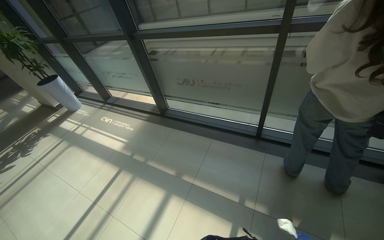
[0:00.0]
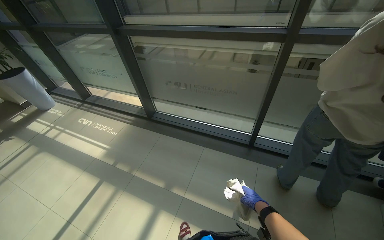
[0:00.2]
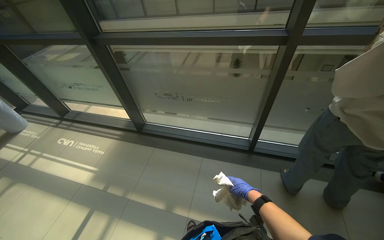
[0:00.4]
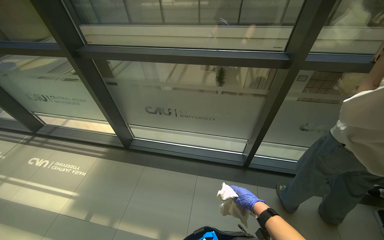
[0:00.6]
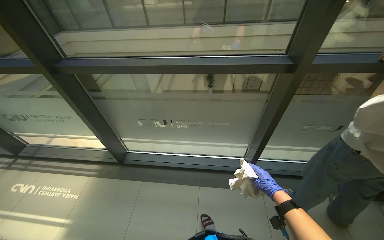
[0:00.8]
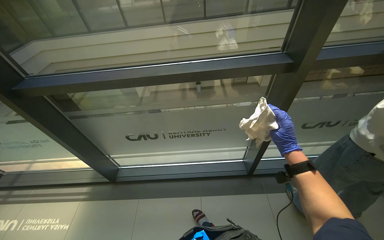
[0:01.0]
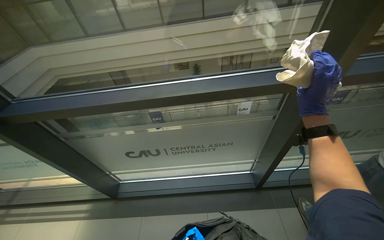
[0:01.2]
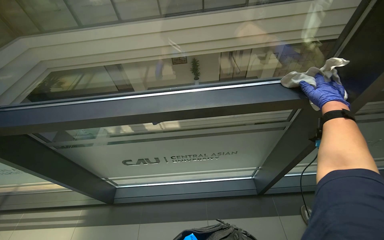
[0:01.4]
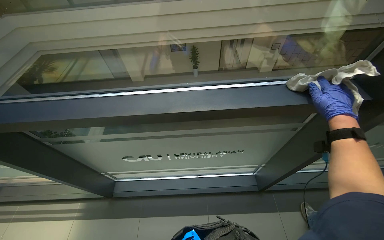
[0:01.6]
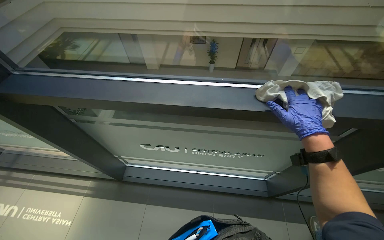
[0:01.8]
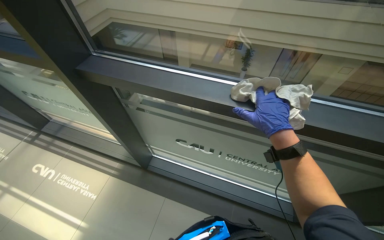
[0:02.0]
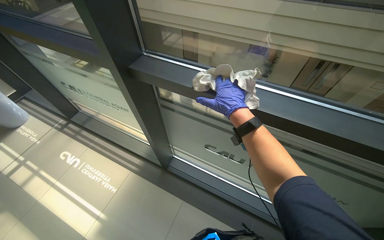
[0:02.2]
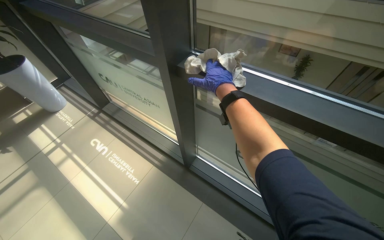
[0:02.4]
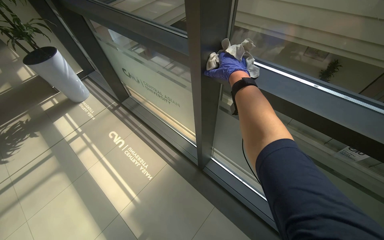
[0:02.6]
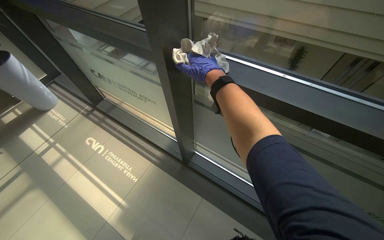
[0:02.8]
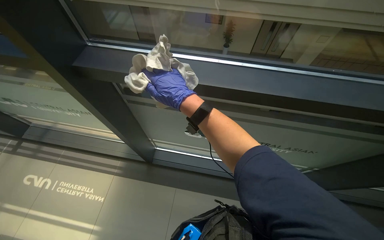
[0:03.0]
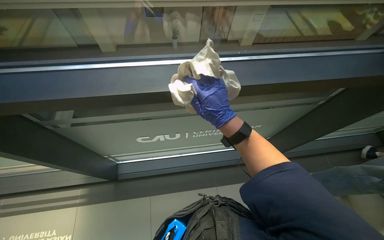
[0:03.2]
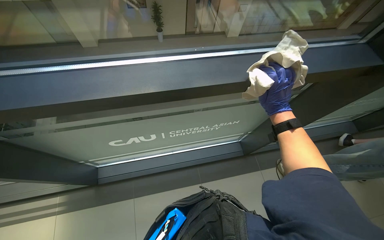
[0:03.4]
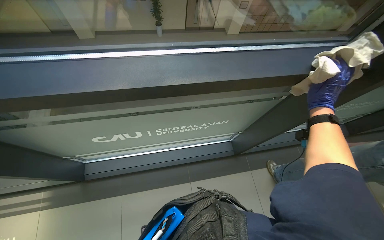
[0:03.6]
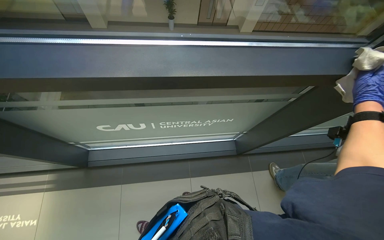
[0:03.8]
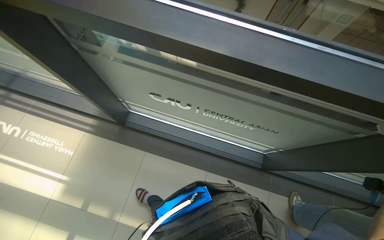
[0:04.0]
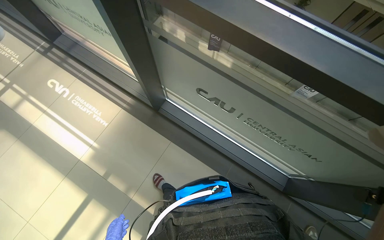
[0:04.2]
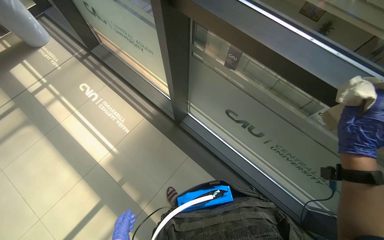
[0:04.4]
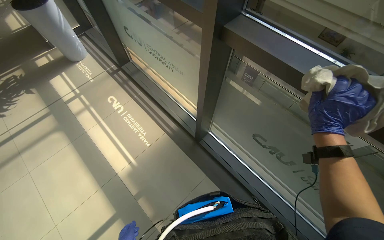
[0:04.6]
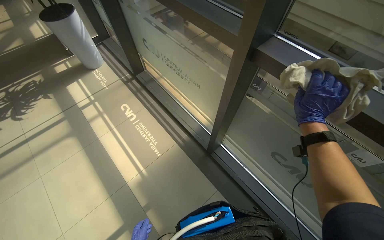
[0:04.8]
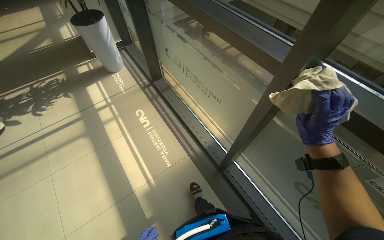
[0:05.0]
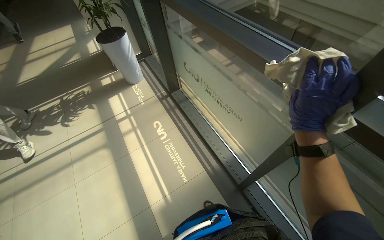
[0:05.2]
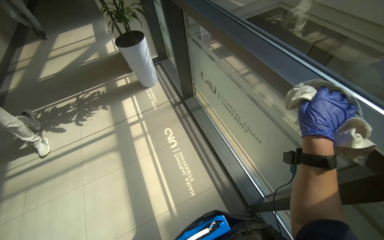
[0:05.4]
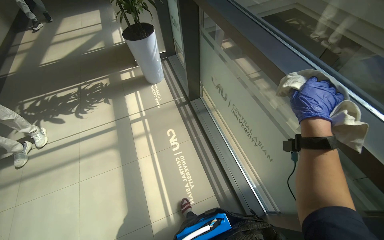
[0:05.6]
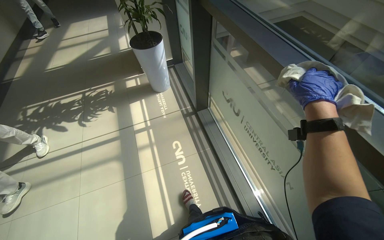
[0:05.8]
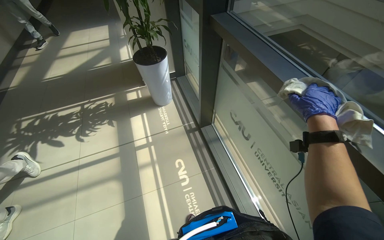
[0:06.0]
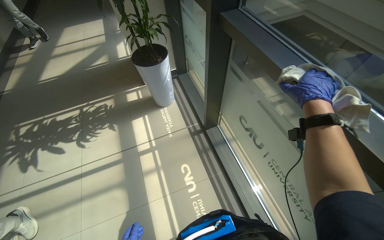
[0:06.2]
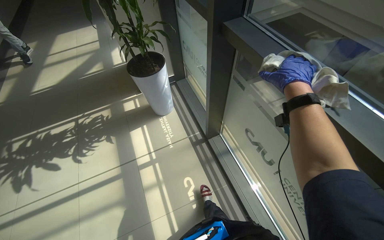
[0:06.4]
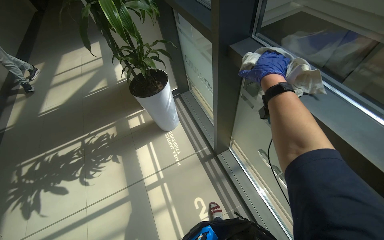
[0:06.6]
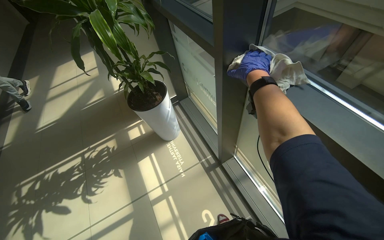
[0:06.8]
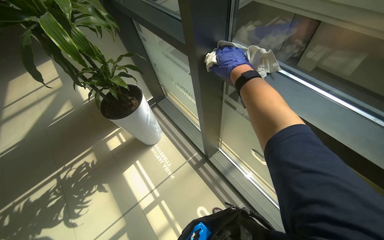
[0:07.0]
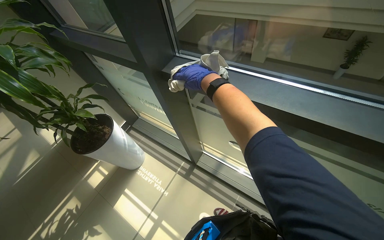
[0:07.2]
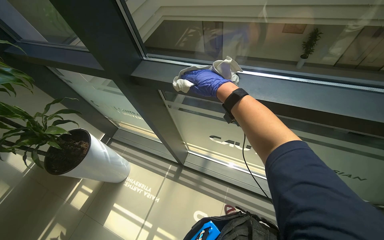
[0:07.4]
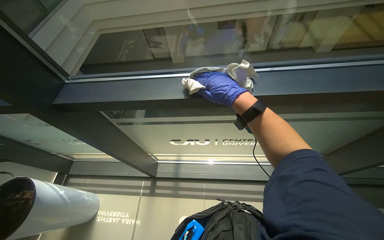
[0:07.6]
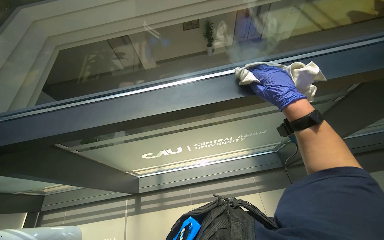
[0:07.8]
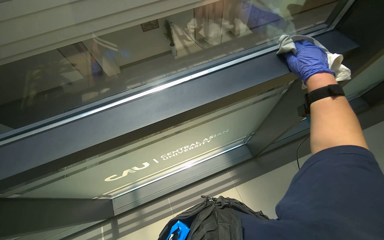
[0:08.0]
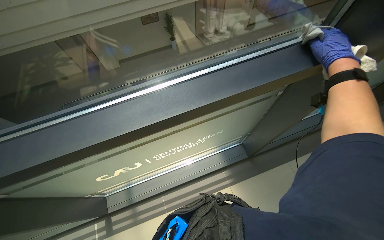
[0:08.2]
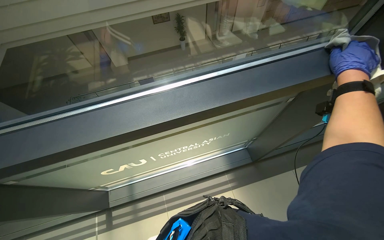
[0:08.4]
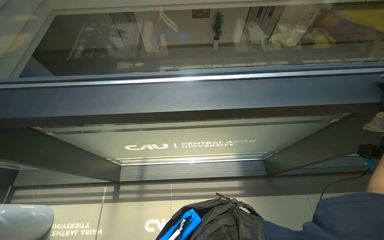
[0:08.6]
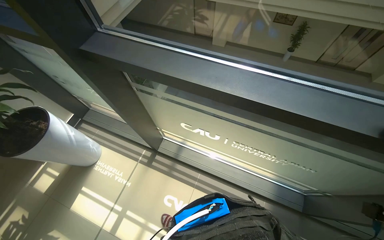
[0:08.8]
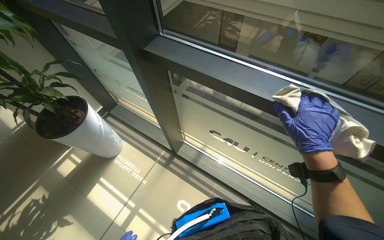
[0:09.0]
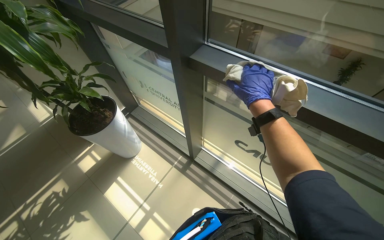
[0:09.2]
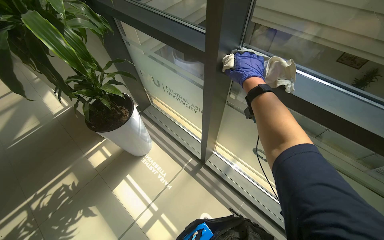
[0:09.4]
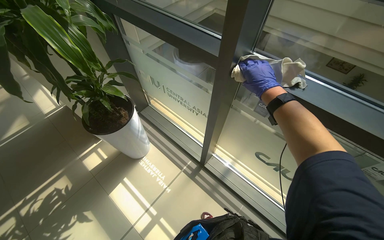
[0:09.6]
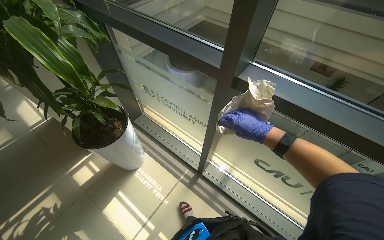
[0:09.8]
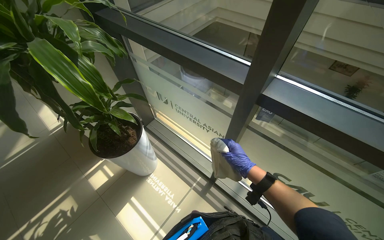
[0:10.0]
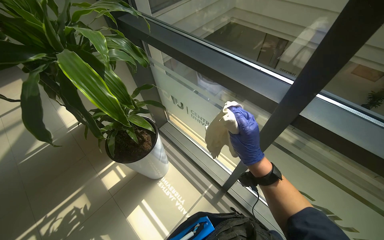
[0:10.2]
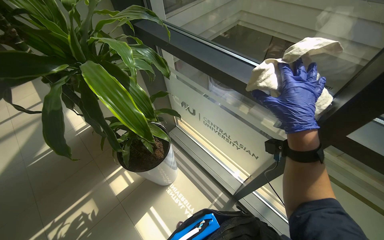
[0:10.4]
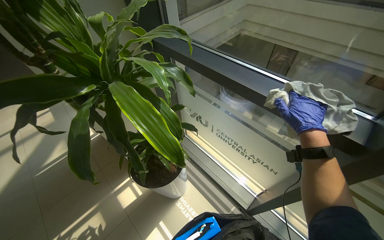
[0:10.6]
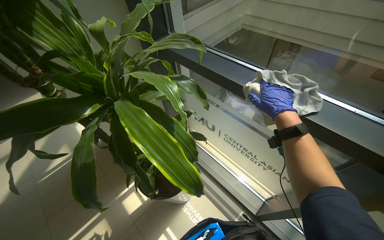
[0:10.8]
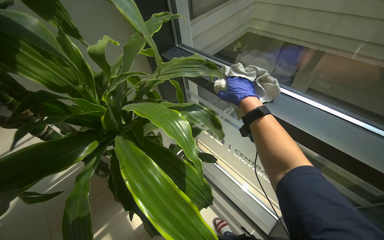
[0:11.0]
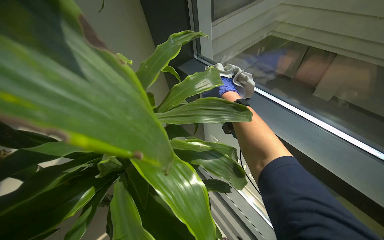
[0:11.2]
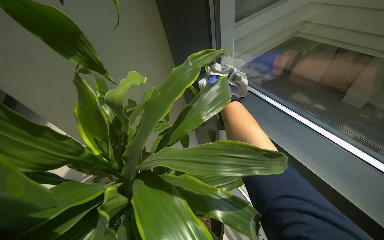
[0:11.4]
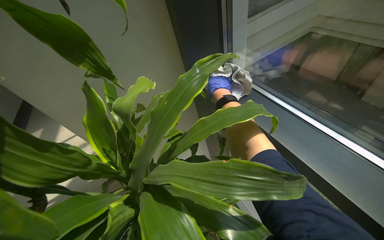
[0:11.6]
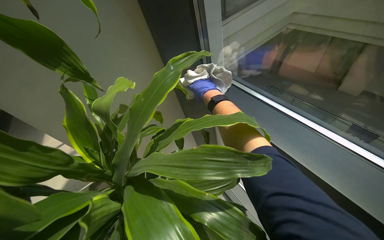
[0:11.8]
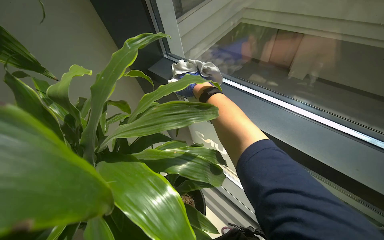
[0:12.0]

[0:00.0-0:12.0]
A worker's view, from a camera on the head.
Job: wiping surfaces.
The whole recording: Wiping window frames. The worker wipes the window frames with a cloth.
0:00.0 to 0:01.6: The head travels about 1 m. The head turns to the right by some 30 degrees.
0:01.6 to 0:03.0: The camera is carried approximately 50 cm.
0:03.0 to 0:04.4: The head turns to the left by about 45 degrees.
0:04.4 to 0:06.0: The camera travels roughly 90 cm. The wearer's head swings approximately 30 degrees to the left. The camera pitches upward, by about 15 degrees.
0:06.0 to 0:07.6: The wearer looks some 70 degrees further to the right.
0:07.6 to 0:09.0: The scene turns roughly 25 degrees clockwise in the picture.
0:09.0 to 0:10.4: The wearer moves roughly 50 cm.
0:10.4 to 0:12.0: The right hand goes some 50 cm up the picture, farther from the camera and to the left.

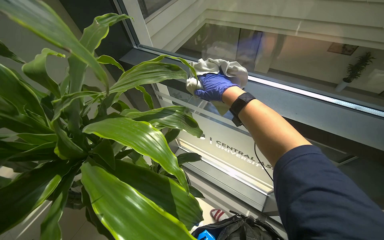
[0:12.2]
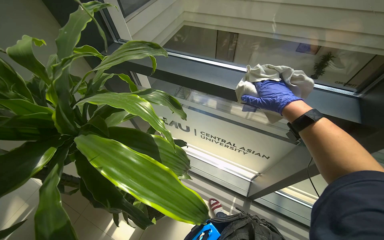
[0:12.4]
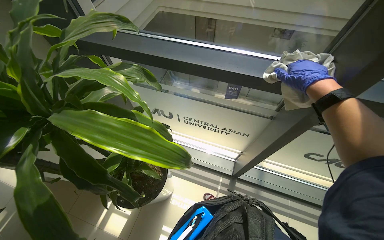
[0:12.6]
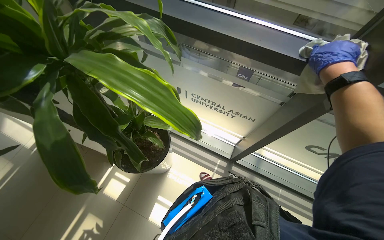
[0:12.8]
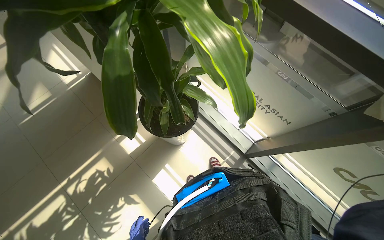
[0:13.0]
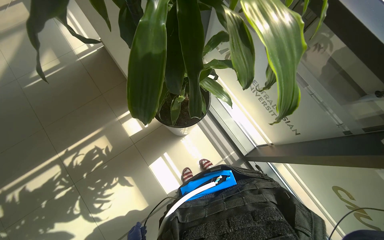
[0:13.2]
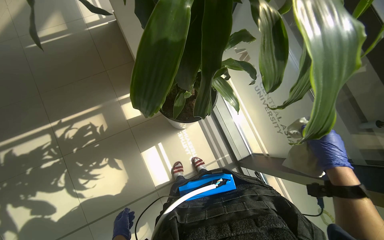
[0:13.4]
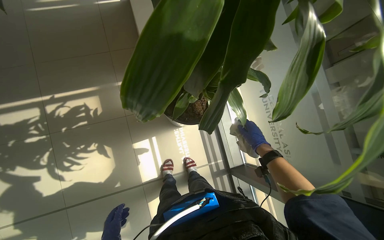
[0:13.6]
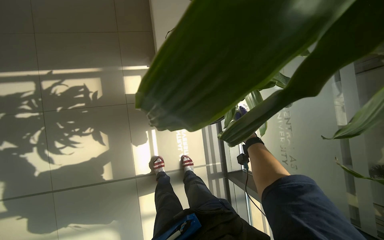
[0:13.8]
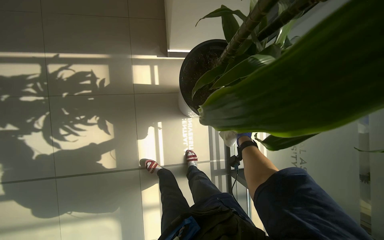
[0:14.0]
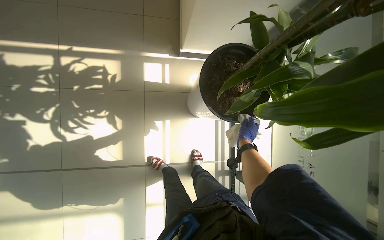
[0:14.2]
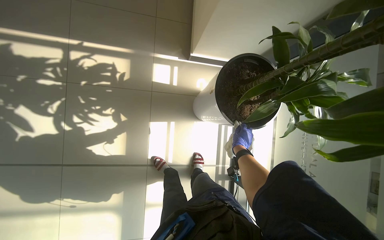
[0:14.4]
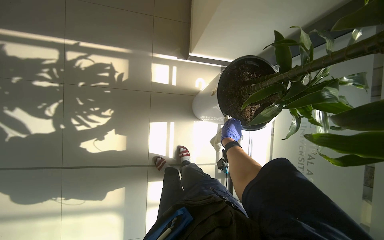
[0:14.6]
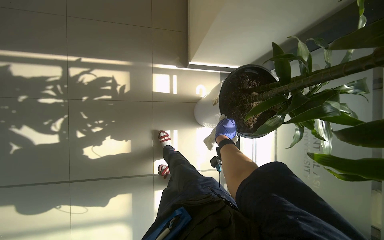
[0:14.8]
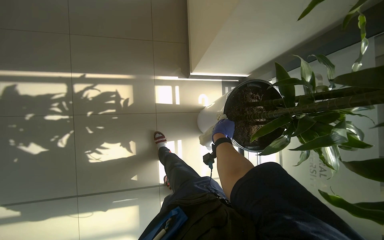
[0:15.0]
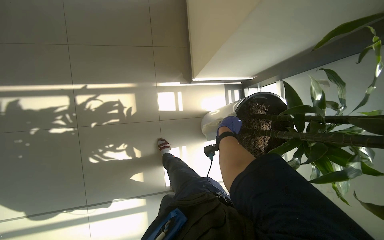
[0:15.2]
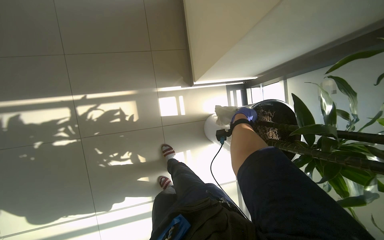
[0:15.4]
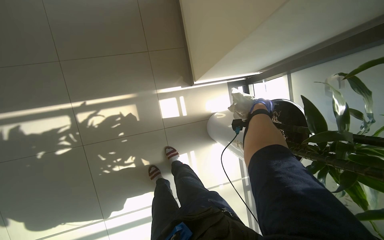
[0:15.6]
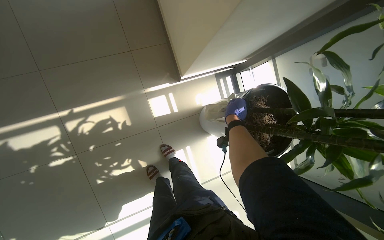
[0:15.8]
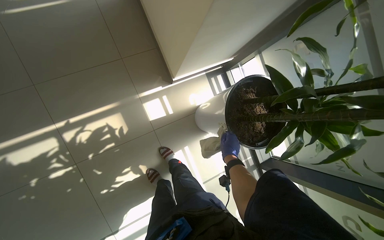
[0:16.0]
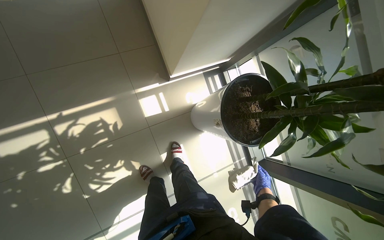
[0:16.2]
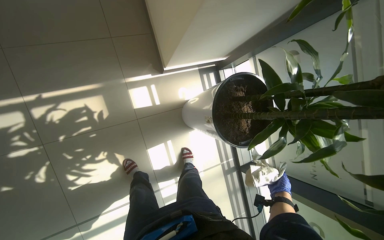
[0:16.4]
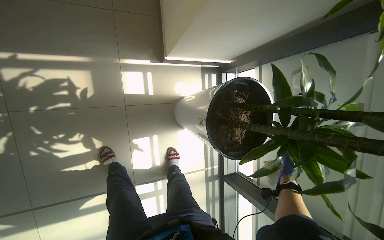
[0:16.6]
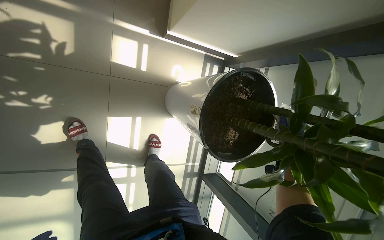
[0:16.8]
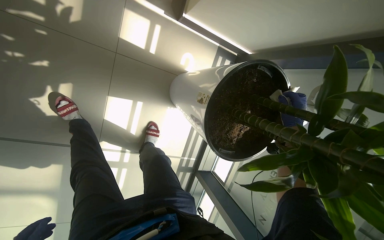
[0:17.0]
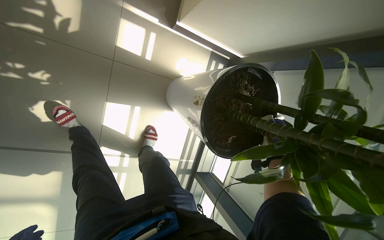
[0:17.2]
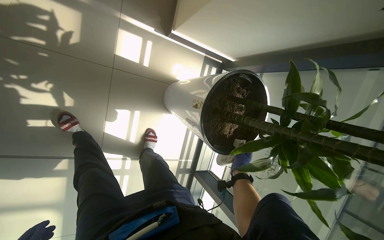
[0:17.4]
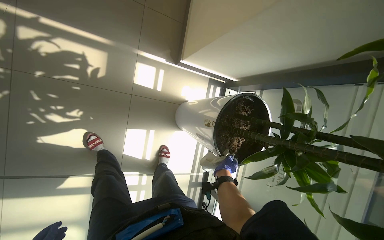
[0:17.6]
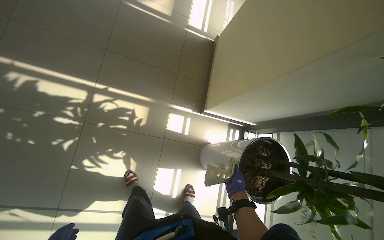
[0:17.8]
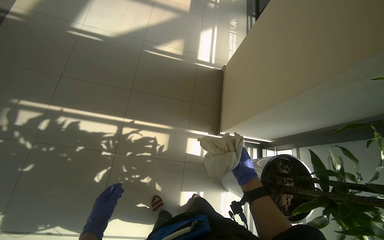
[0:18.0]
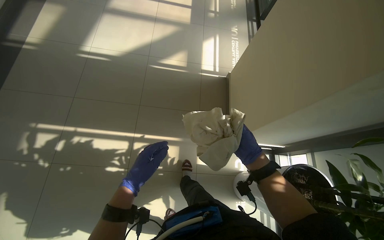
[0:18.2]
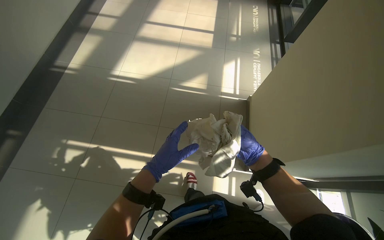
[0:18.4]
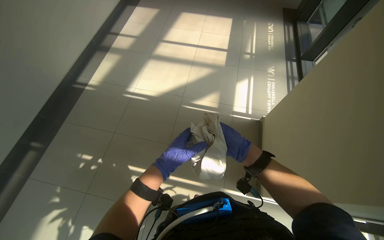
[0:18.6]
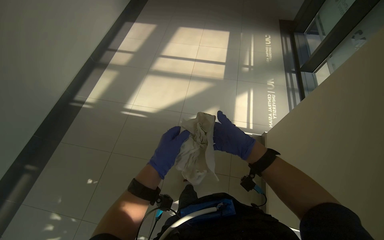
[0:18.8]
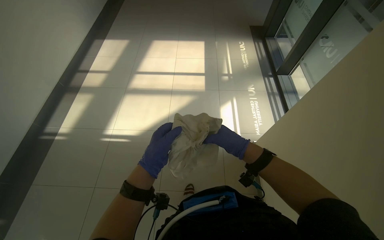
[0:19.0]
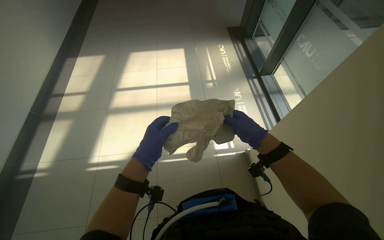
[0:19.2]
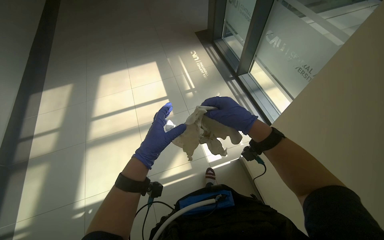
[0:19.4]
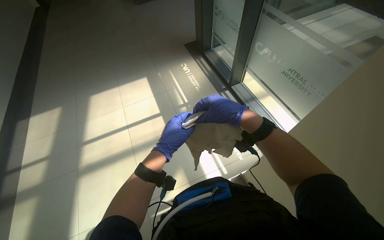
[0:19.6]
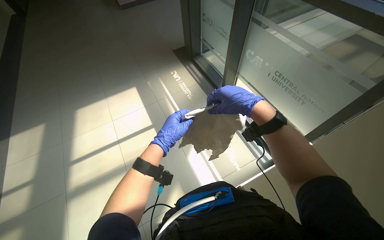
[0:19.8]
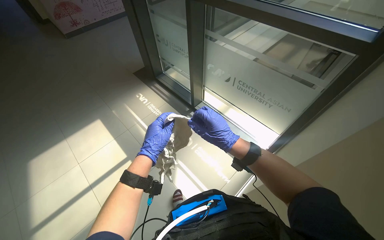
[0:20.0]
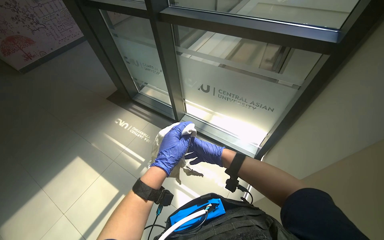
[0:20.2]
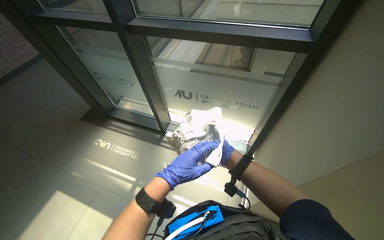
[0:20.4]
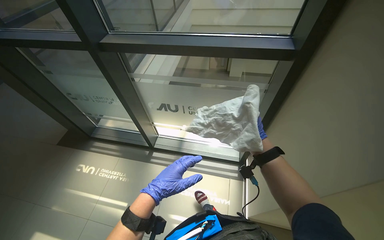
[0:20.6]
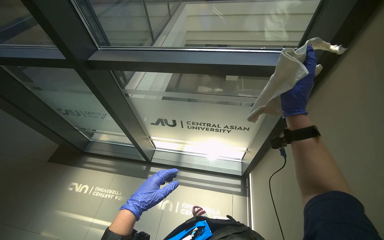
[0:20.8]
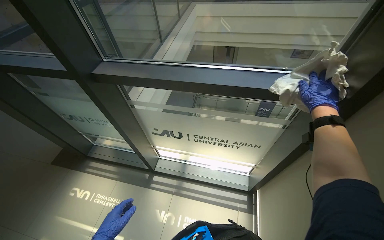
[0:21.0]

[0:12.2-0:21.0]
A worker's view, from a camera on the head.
Job: wiping surfaces.
The whole recording: Wiping window frames. The worker wipes the window frames with a cloth.
0:12.2 to 0:13.6: The view tips downward by some 25 degrees. The scene turns approximately 50 degrees clockwise in the picture.
0:13.6 to 0:15.2: The right hand is displaced to the left and up the picture by roughly 50 cm.
0:15.2 to 0:16.6: The right hand goes up and down the picture, approximately 35 cm each way, reversing 2 times.
0:16.6 to 0:18.0: The view tilts about 30 degrees upward.
0:18.0 to 0:19.6: The view tilts some 30 degrees upward. Everything in view rotates some 25 degrees counterclockwise.
0:19.6 to 0:21.0: The wearer's head swings roughly 55 degrees to the right. The view tilts about 25 degrees upward.
